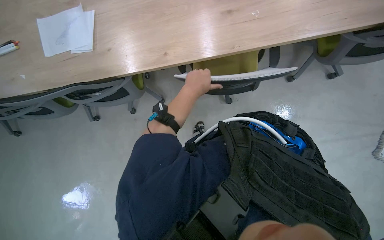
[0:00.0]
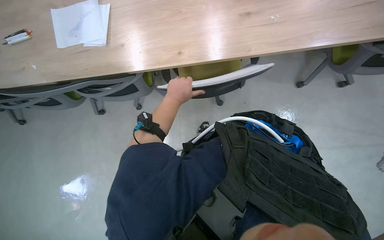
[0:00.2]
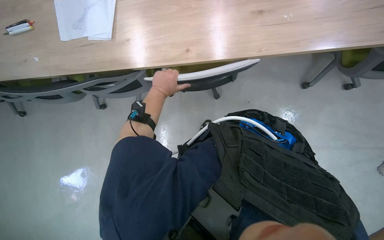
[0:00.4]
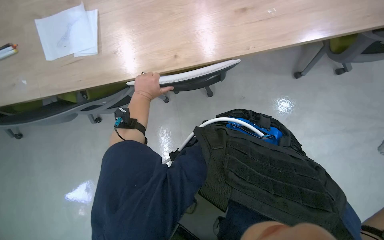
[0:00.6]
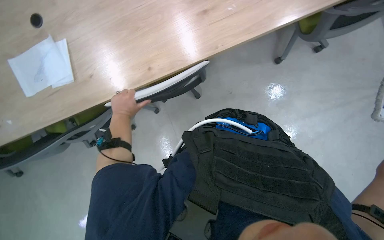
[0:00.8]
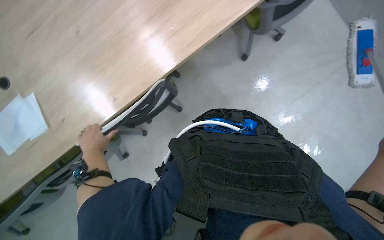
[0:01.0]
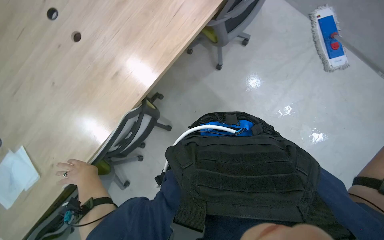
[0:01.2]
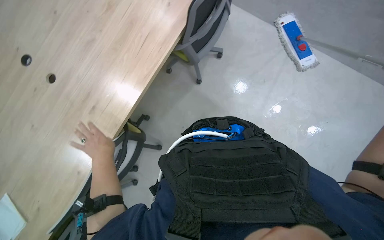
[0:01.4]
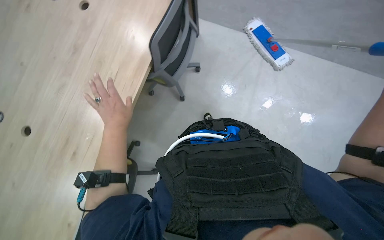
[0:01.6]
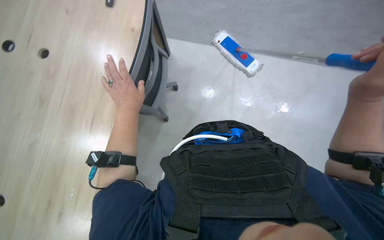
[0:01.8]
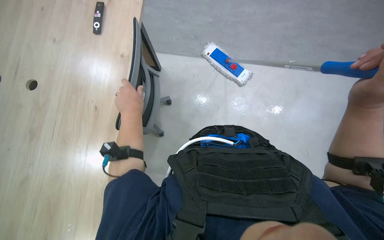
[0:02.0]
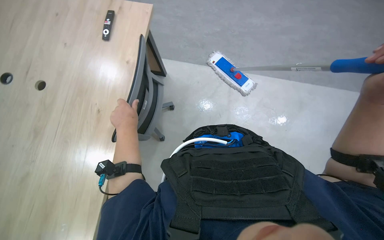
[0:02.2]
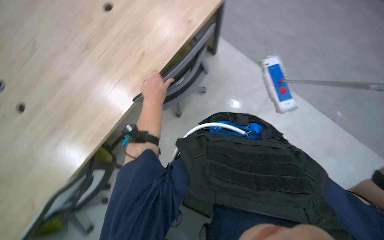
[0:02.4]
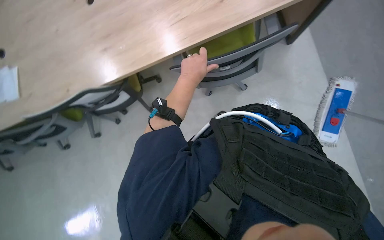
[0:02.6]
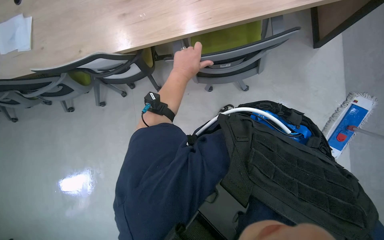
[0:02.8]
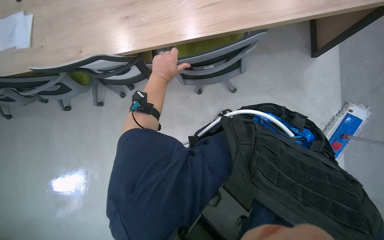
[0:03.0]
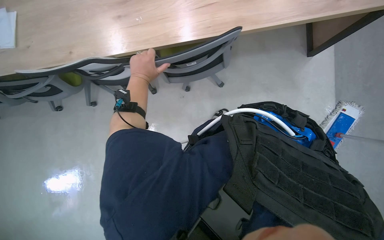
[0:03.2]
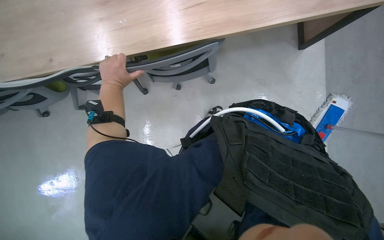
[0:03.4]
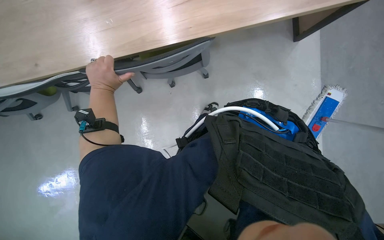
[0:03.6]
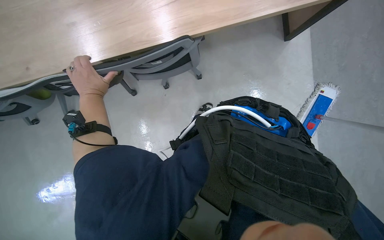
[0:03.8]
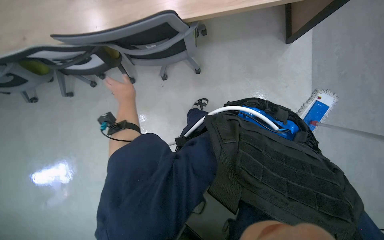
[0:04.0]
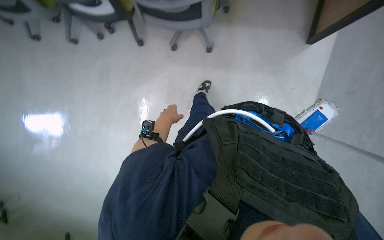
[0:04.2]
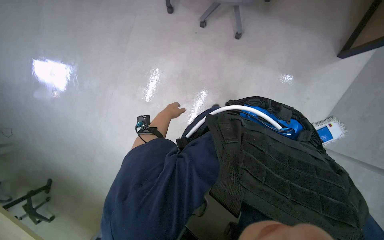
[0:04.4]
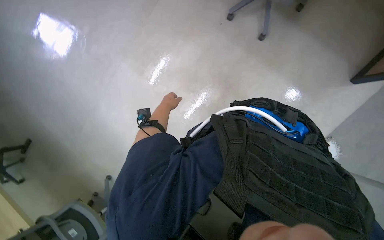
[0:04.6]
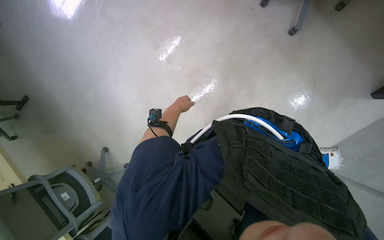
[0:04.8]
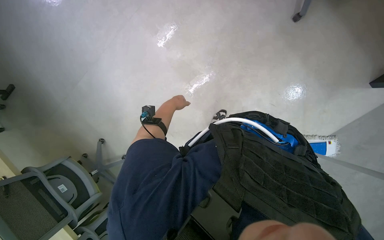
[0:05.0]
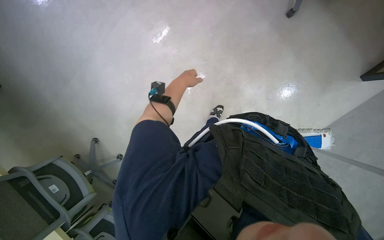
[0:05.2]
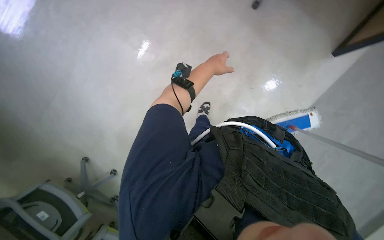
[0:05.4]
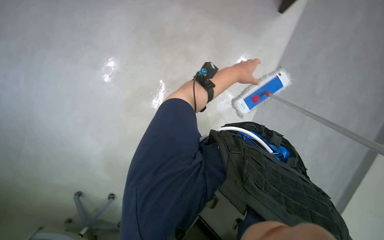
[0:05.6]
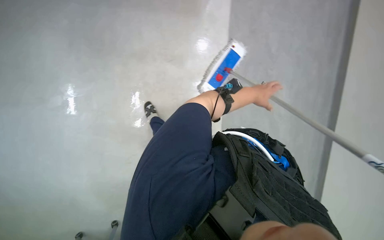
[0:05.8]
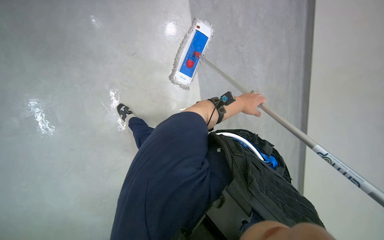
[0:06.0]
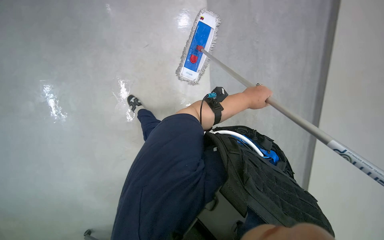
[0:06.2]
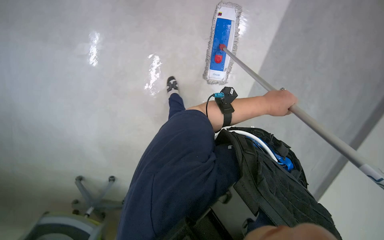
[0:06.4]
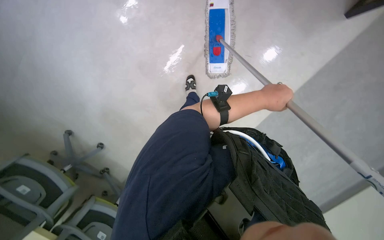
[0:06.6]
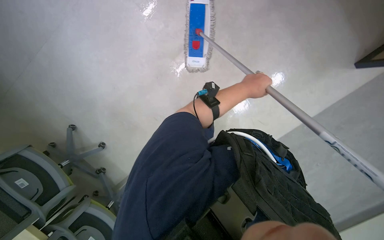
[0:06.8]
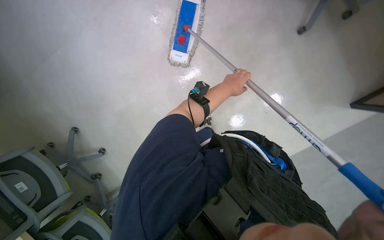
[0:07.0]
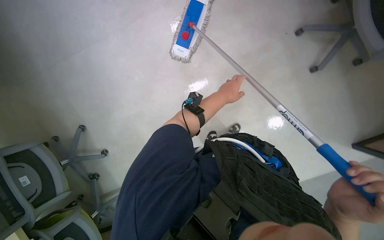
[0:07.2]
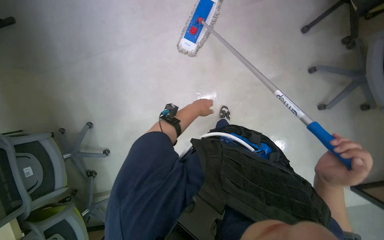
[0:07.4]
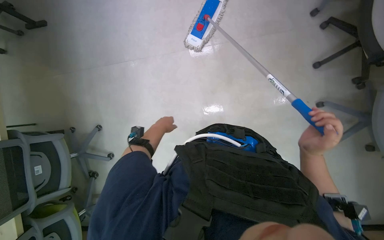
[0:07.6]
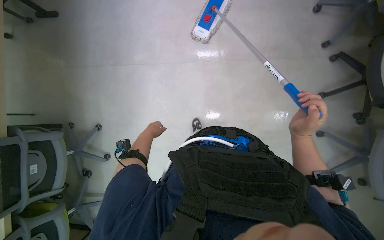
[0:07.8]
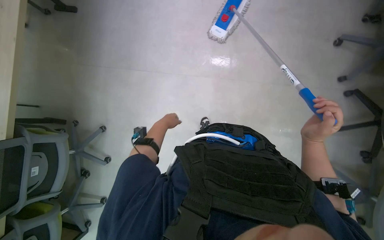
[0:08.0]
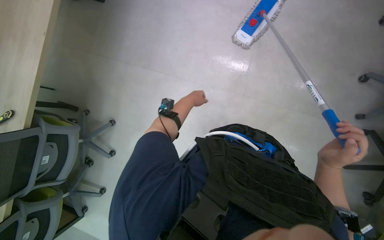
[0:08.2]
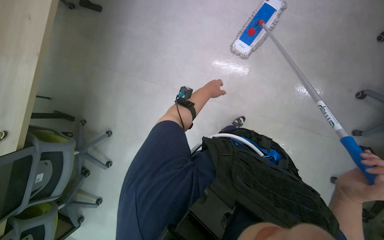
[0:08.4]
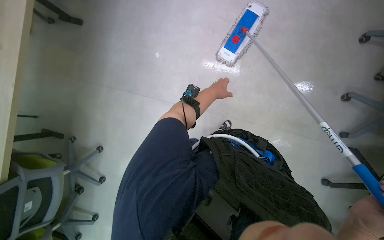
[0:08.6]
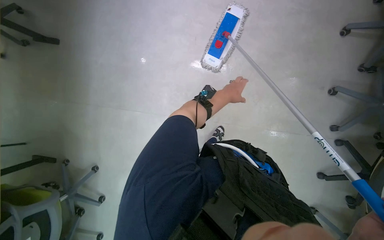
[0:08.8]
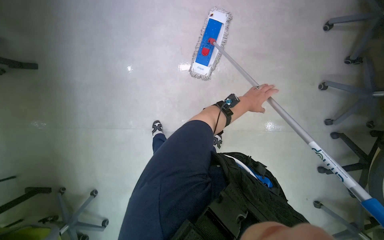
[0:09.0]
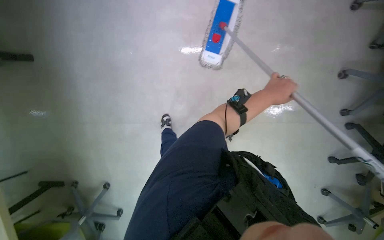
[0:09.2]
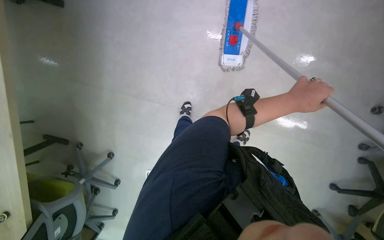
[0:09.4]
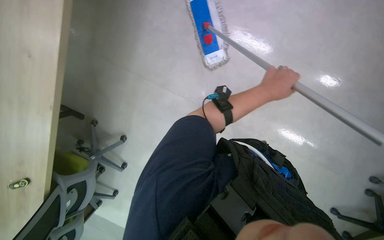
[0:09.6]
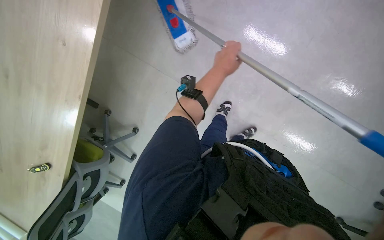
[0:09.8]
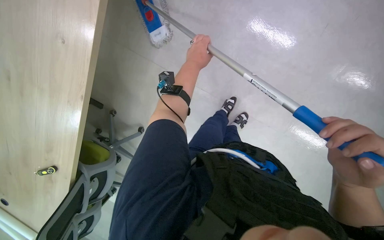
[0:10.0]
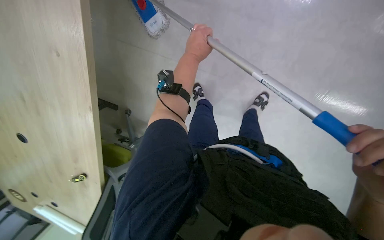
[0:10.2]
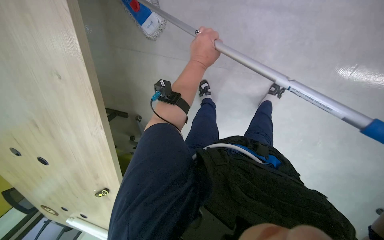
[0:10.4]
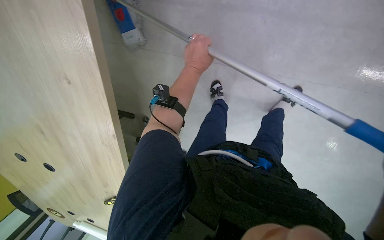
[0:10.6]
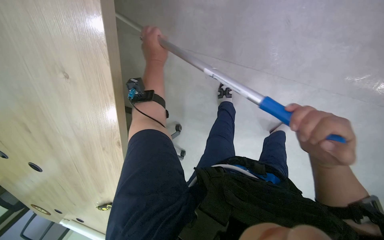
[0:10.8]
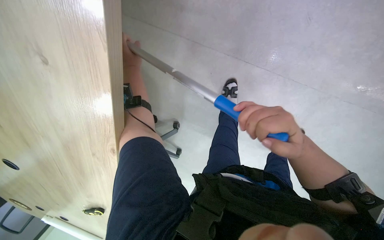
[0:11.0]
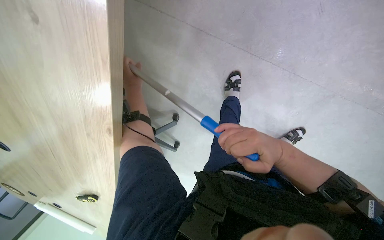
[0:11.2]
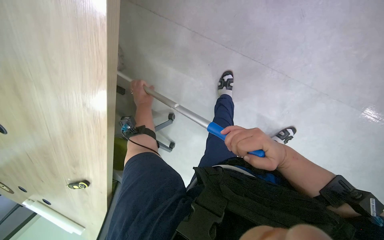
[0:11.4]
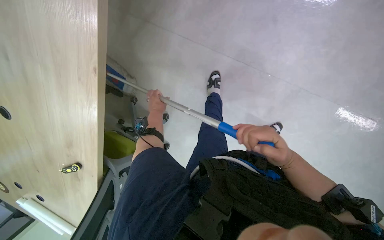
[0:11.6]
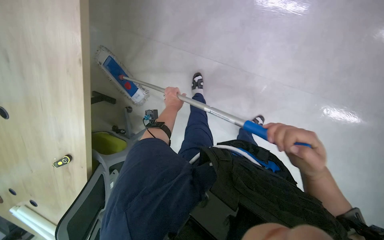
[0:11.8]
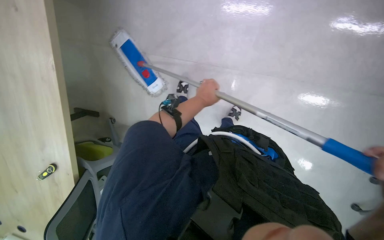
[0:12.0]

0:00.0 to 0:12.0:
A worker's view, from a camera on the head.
Job: mopping floor.
The whole recording: Mopping office floor. The worker mops the office floor, moving chairs to access the area.
0:00.0 to 0:01.6: The scene rotates counterclockwise by approximately 40 degrees.
0:03.0 to 0:04.4: The left hand is displaced farther from the camera by approximately 25 cm.
0:06.0 to 0:07.6: The left hand shifts approximately 30 cm to the left and farther from the camera.
0:07.6 to 0:09.0: The wearer moves roughly 60 cm.
0:10.4 to 0:12.0: The head travels roughly 50 cm.

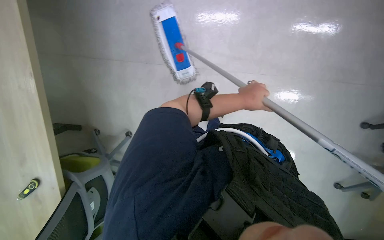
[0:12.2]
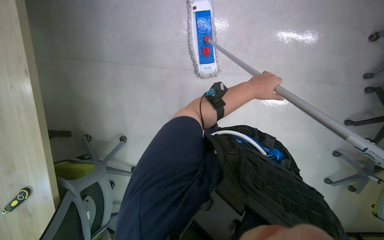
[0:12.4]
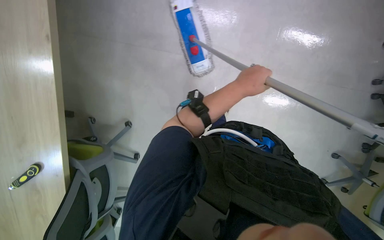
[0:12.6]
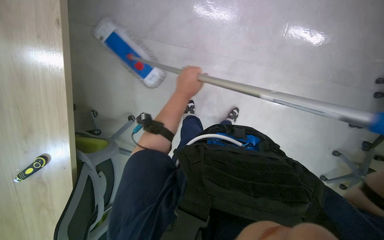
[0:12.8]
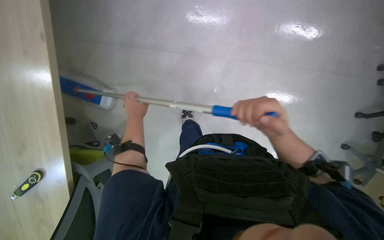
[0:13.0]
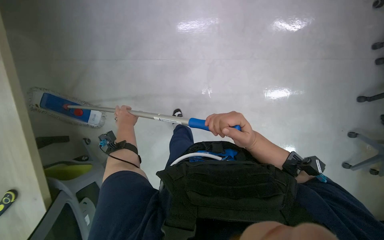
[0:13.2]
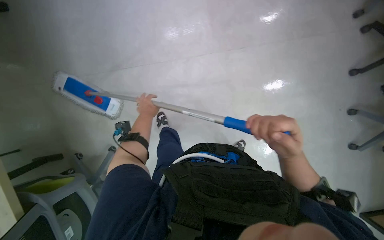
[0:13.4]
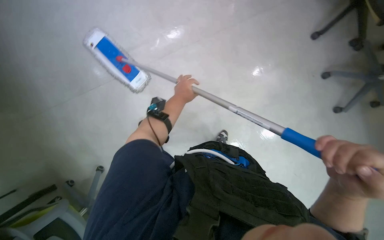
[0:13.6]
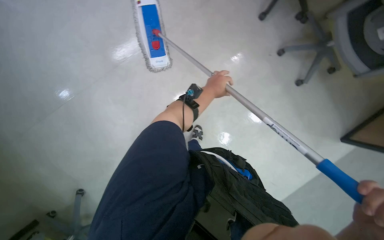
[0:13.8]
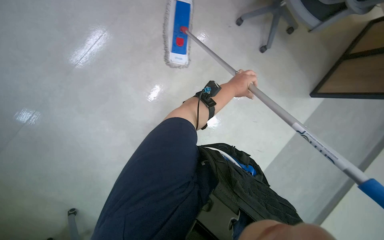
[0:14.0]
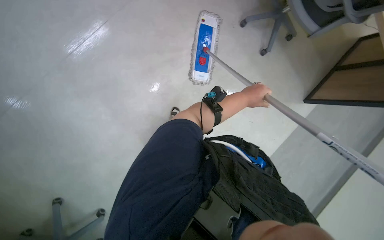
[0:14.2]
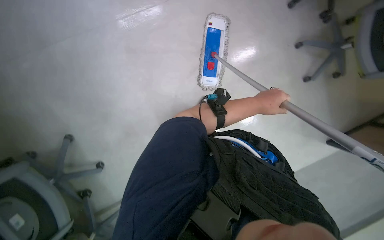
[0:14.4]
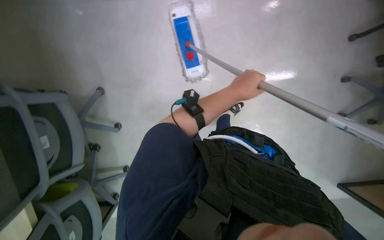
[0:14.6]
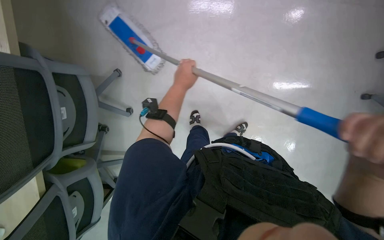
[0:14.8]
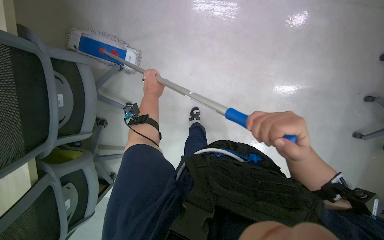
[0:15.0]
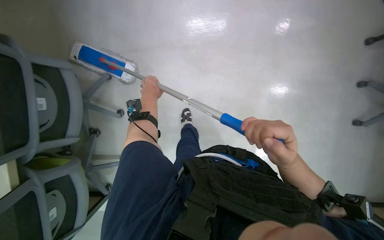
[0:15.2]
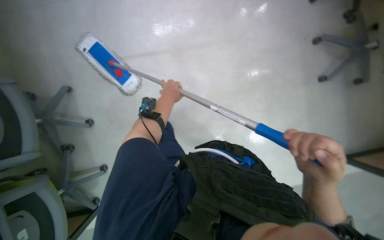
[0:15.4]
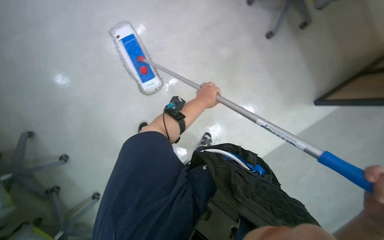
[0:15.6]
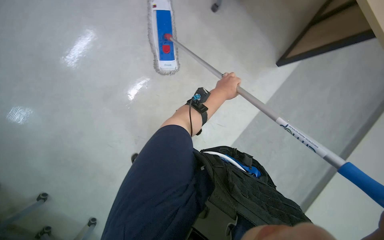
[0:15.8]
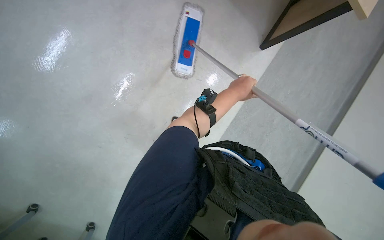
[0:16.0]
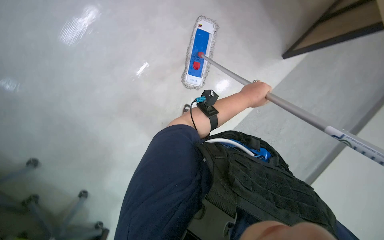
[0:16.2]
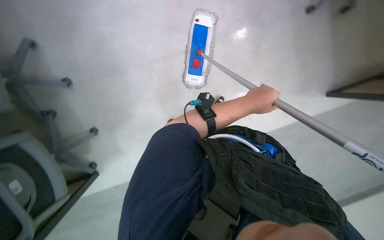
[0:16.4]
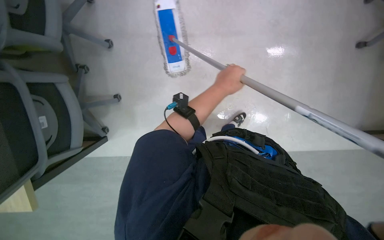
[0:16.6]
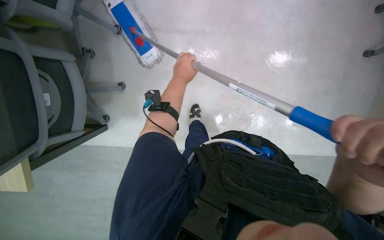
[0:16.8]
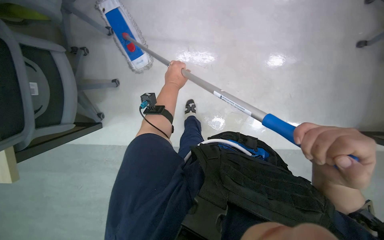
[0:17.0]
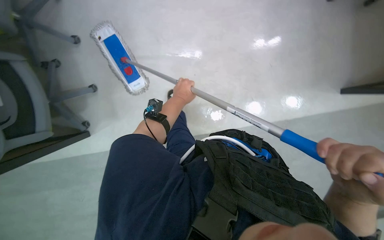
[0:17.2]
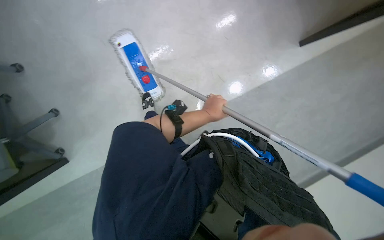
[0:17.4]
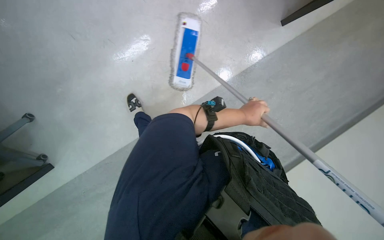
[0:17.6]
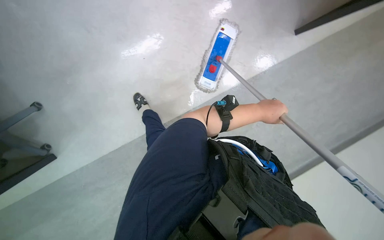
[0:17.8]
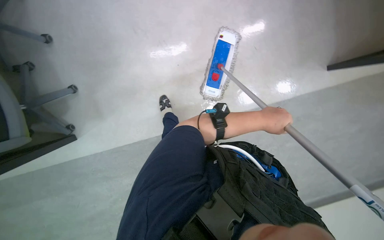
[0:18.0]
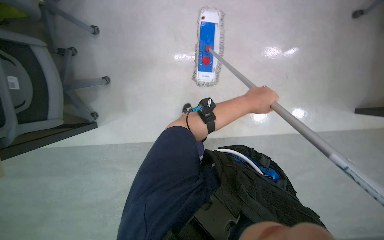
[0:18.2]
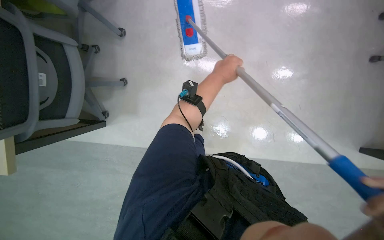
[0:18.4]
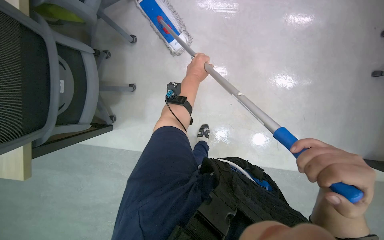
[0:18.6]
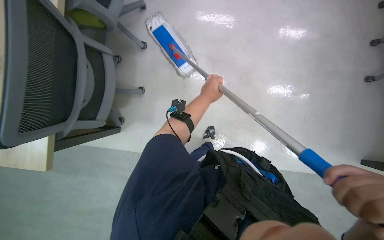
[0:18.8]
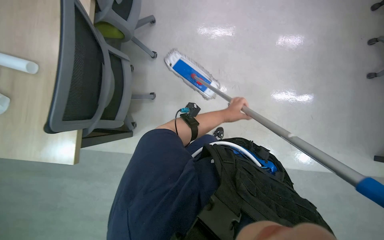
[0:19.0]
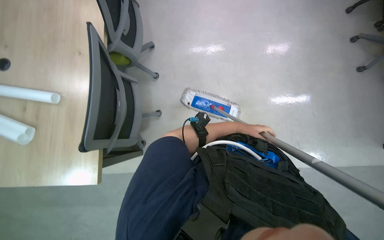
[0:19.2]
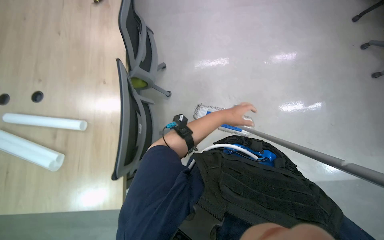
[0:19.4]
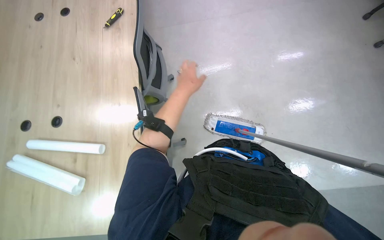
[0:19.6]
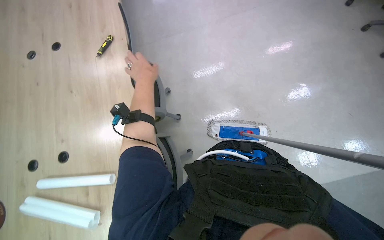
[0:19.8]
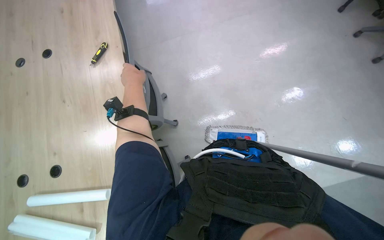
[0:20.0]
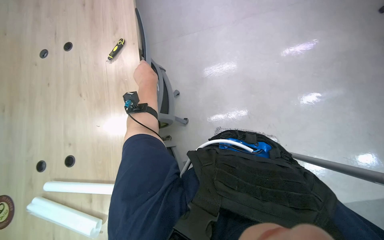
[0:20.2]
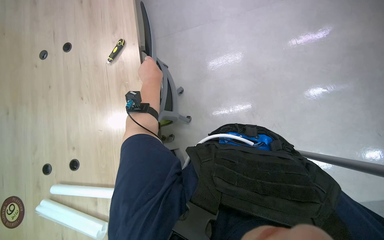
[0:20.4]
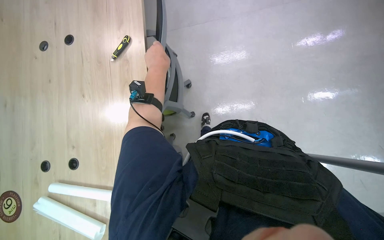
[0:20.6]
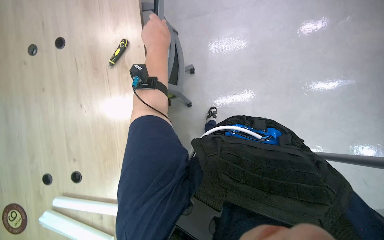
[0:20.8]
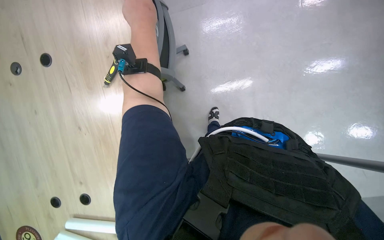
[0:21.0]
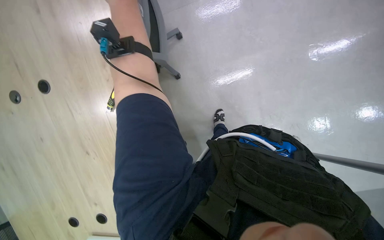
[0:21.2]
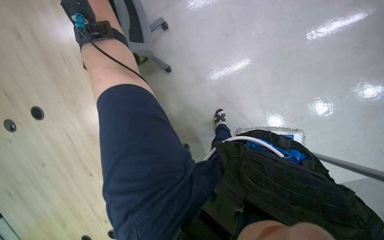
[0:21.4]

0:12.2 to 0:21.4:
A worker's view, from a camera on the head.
Job: mopping floor.
The whole recording: Mopping office floor. The worker mops the office floor, moving chairs to access the area.
0:12.2 to 0:13.8: The left hand is displaced farther from the camera by approximately 10 cm, and goes to the left and returns, about 25 cm each way.
0:13.8 to 0:15.2: The left hand is displaced to the left by some 20 cm.
0:18.4 to 0:19.8: The view pans to the left by about 15 degrees. The view tilts approximately 20 degrees upward. The left hand heads to the left, covering roughly 25 cm.
0:19.8 to 0:21.4: The left hand shifts about 30 cm nearer to the camera and up the picture.
